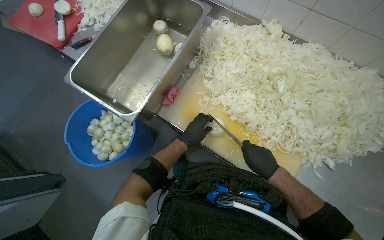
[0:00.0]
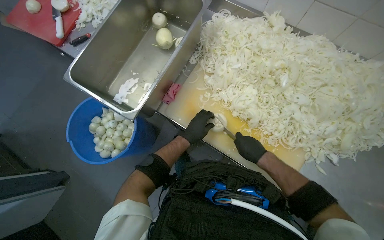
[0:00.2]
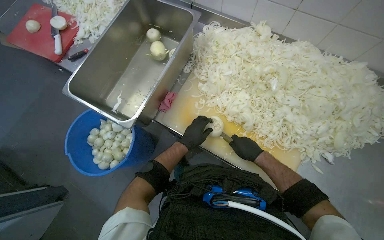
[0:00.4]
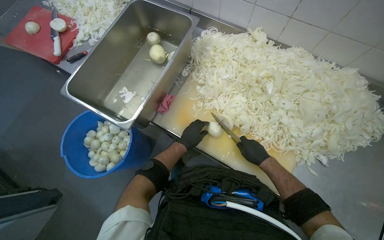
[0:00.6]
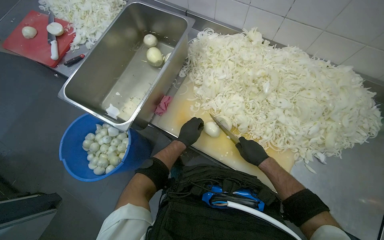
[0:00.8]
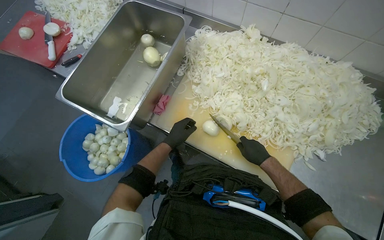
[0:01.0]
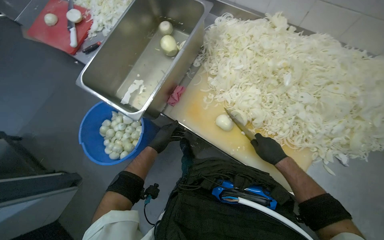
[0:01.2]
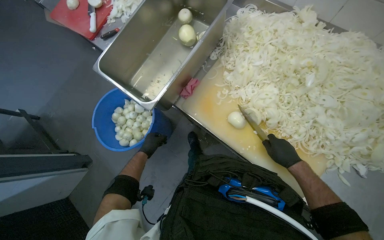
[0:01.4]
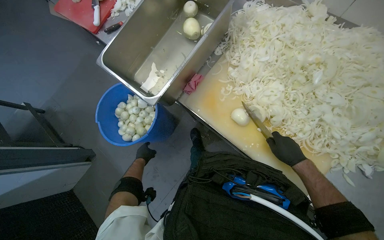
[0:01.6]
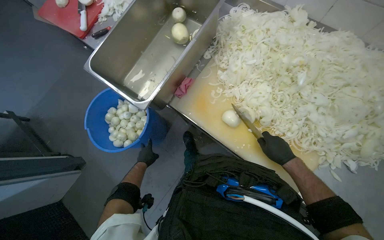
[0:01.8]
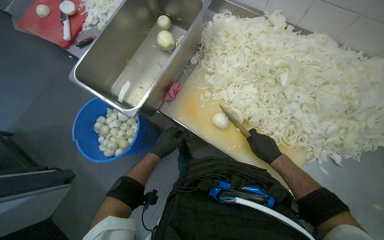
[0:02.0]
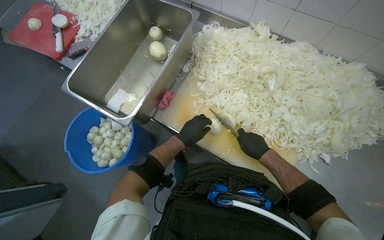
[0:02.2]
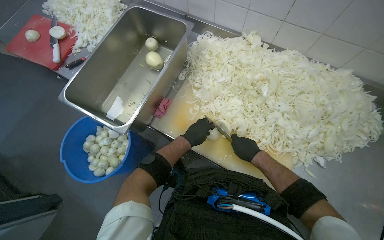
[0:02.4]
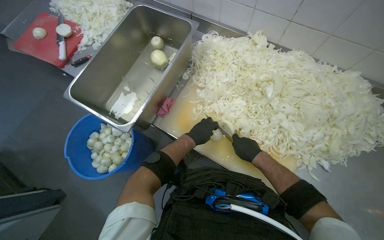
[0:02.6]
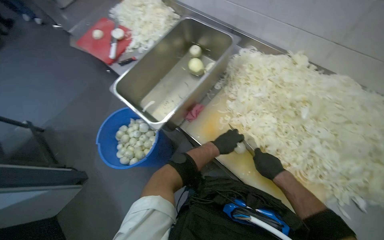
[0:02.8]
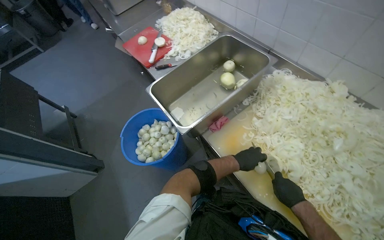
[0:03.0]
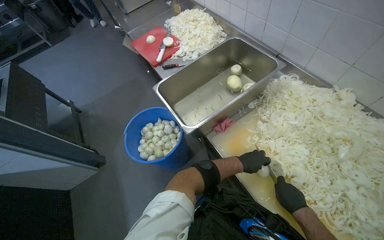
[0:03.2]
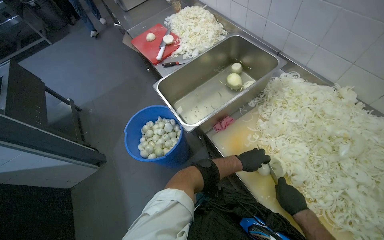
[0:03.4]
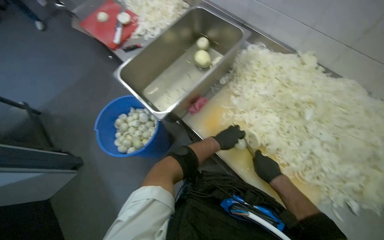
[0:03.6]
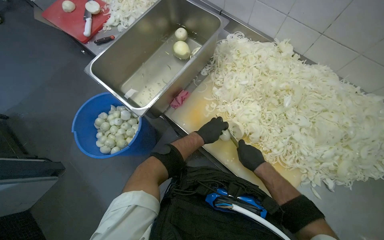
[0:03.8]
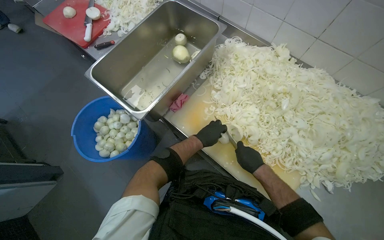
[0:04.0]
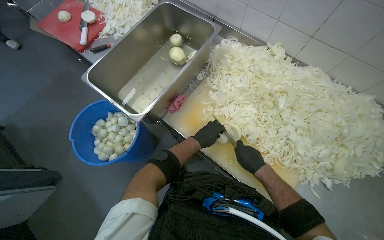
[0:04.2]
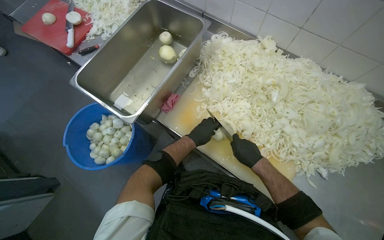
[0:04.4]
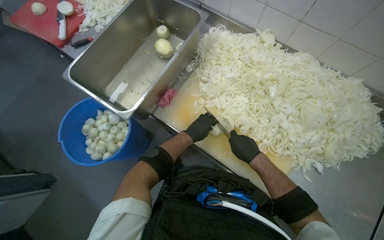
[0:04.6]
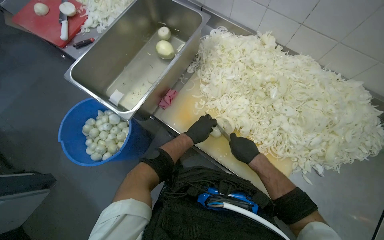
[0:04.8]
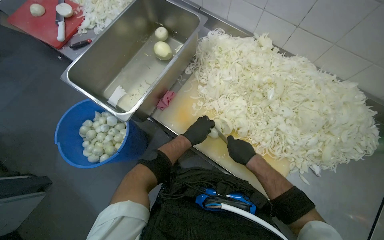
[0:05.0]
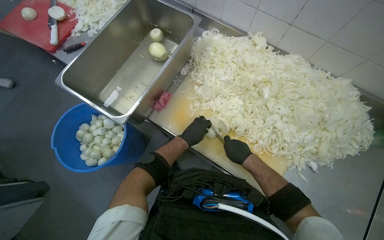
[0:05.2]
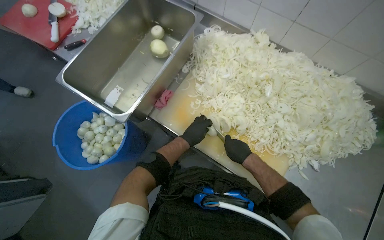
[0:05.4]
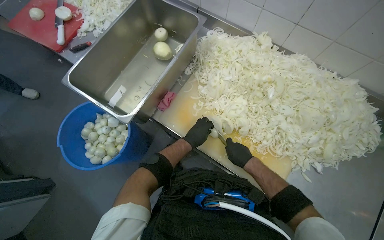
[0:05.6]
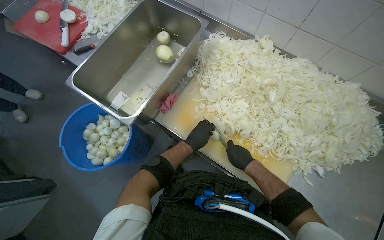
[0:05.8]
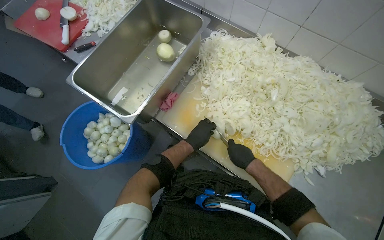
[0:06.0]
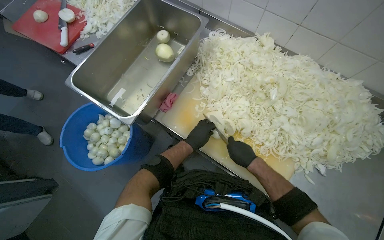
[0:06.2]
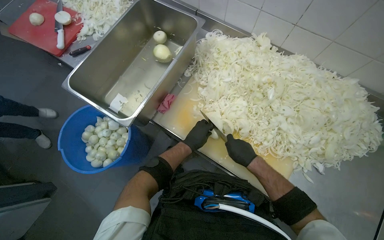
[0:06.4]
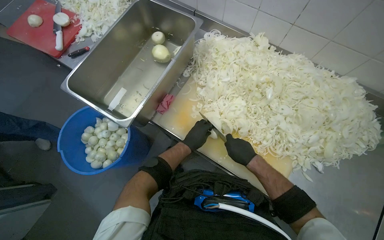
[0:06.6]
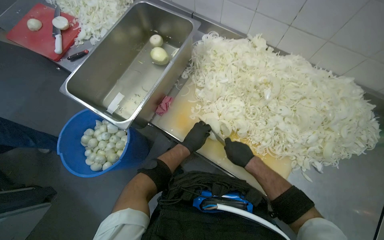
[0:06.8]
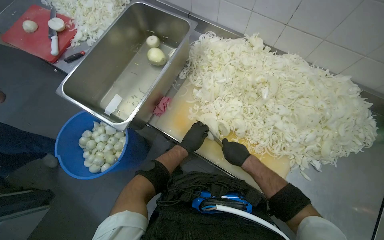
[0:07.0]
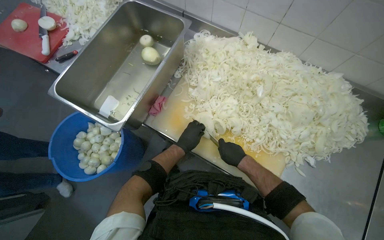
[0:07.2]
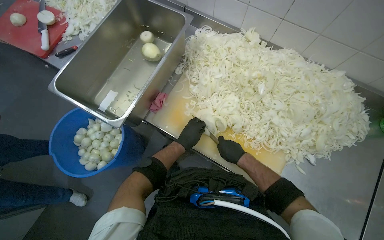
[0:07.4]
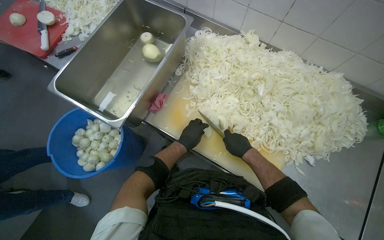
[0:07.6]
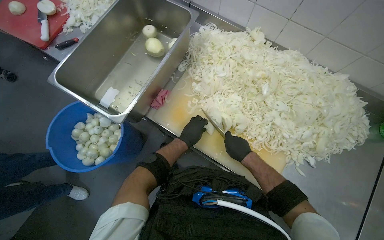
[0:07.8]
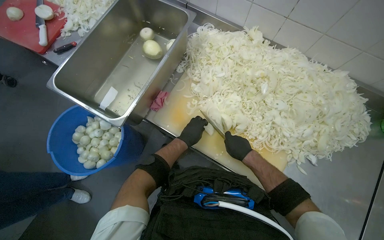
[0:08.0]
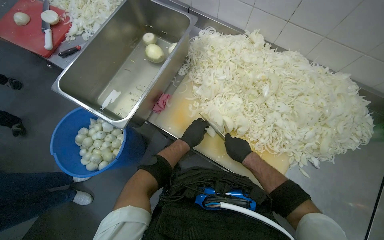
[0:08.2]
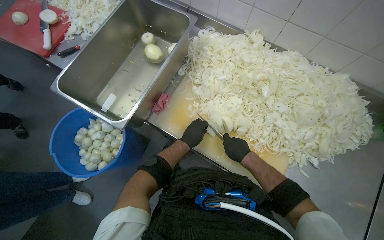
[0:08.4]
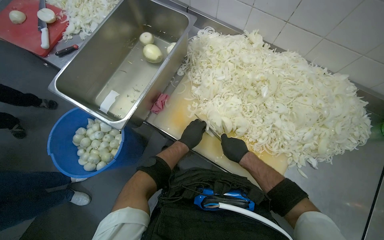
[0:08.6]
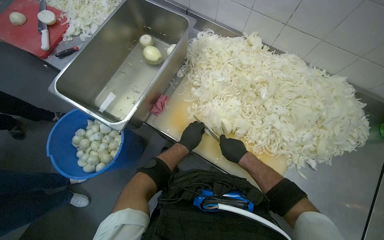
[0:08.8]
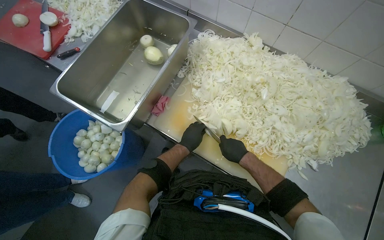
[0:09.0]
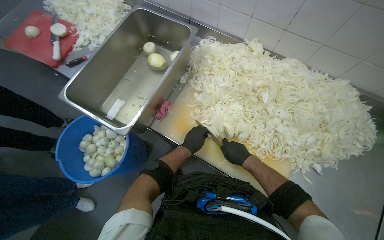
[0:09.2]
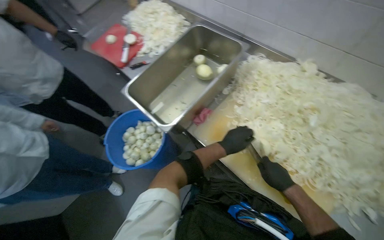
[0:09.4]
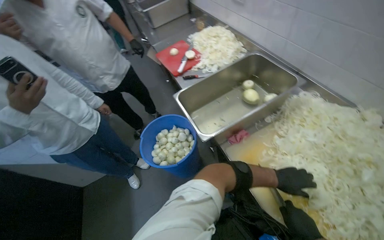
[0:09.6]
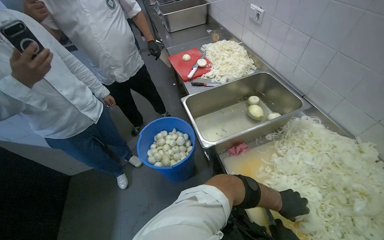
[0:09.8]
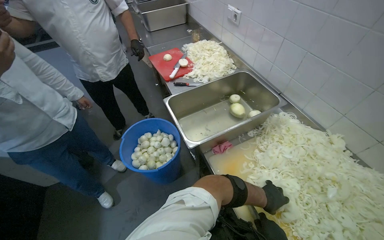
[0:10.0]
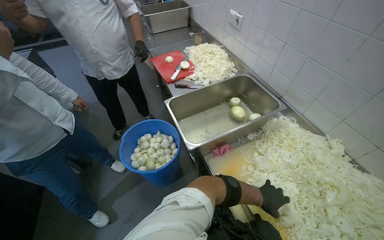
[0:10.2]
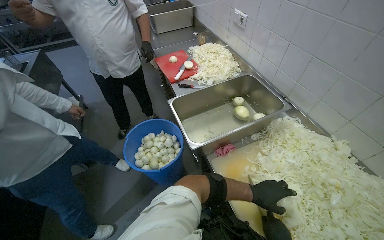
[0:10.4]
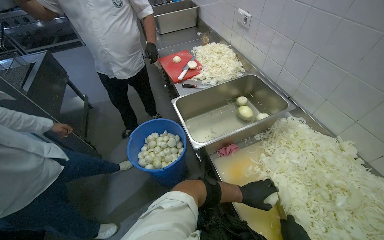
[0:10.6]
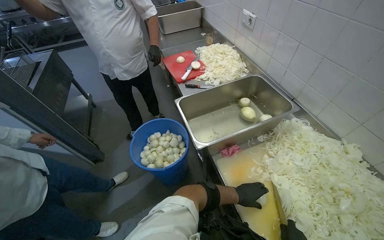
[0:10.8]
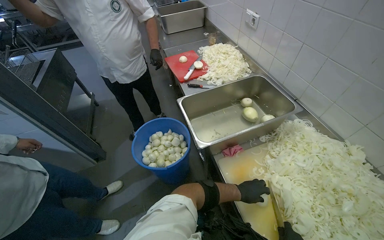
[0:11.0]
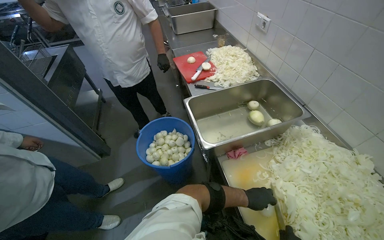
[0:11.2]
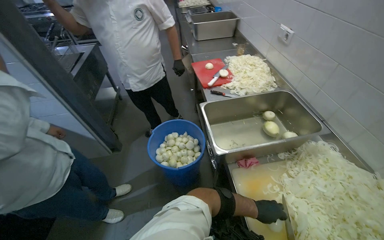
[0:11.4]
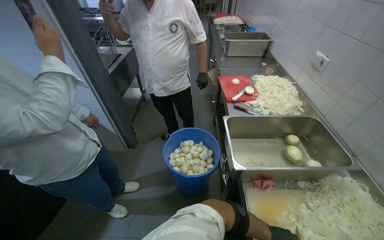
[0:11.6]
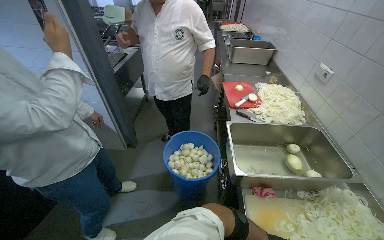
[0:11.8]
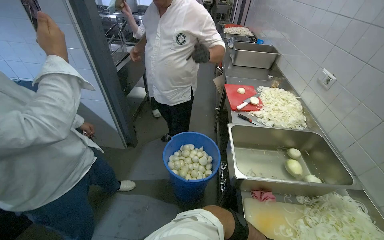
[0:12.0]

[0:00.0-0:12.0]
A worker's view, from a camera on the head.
Job: preparing food.
The whole recording: Slicing onions on cutting board. The worker slices onions into thin rings on a cutting board.
0.0 to 1.6 s: The left hand shifts roughly 35 cm to the left and down the picture.
1.6 to 3.0 s: The wearer looks some 15 degrees further upward.
3.0 to 4.4 s: The head turns to the right by about 20 degrees.
4.4 to 9.0 s: The hands stay close to where they were, moving slightly.
9.0 to 10.4 s: The wearer's head swings roughly 40 degrees to the left. The camera pitches upward, by approximately 15 degrees.
10.4 to 12.0 s: The wearer's head swings about 30 degrees to the left.

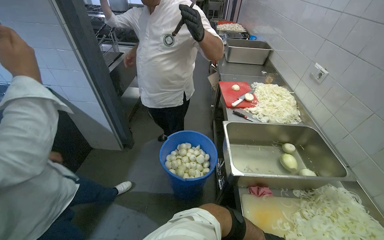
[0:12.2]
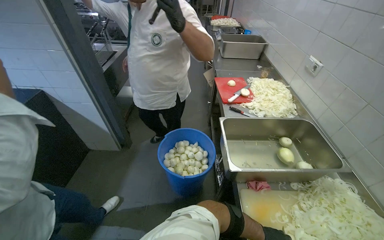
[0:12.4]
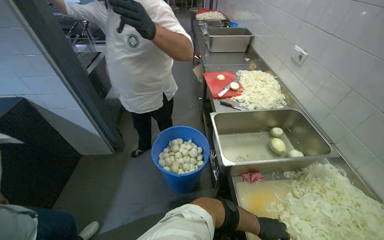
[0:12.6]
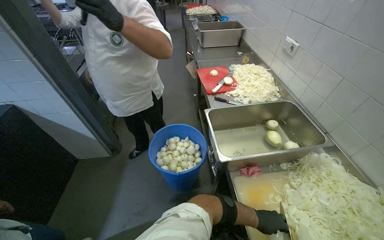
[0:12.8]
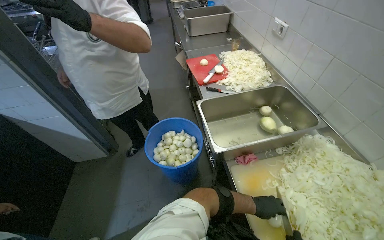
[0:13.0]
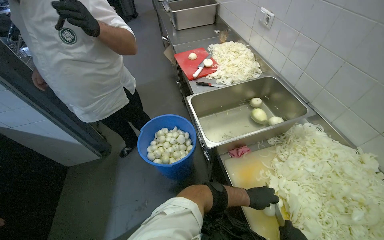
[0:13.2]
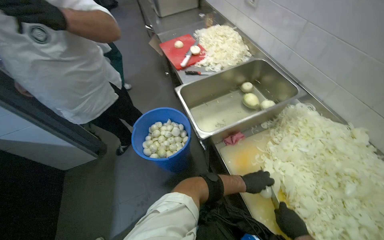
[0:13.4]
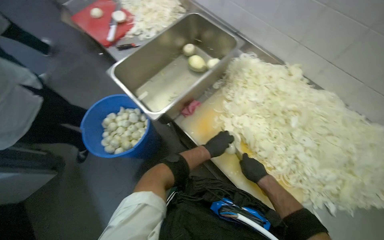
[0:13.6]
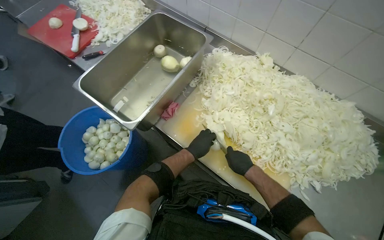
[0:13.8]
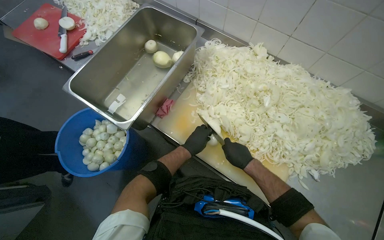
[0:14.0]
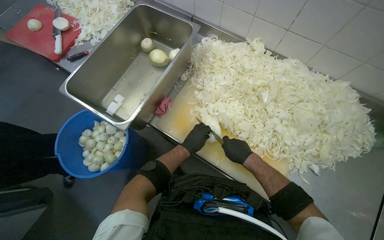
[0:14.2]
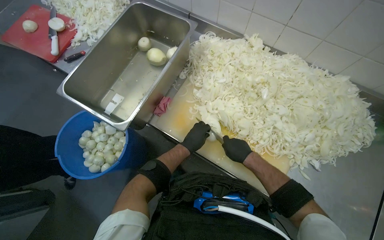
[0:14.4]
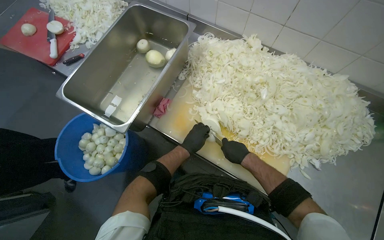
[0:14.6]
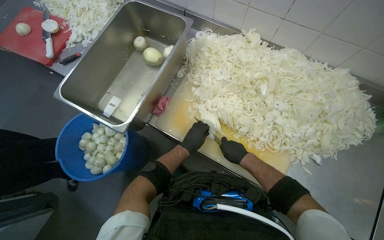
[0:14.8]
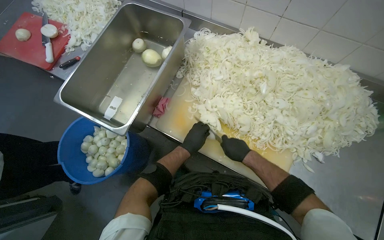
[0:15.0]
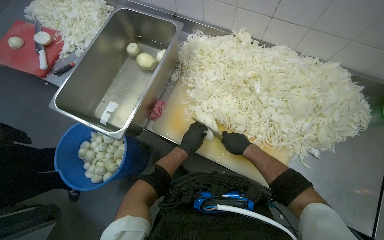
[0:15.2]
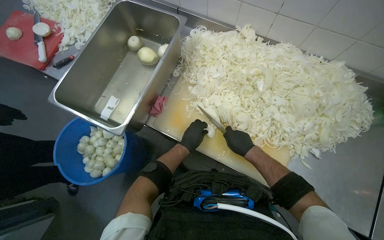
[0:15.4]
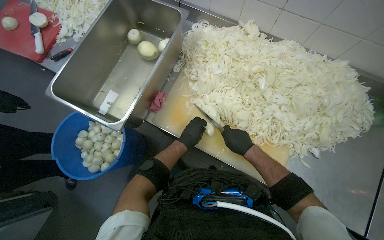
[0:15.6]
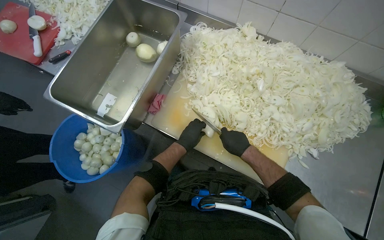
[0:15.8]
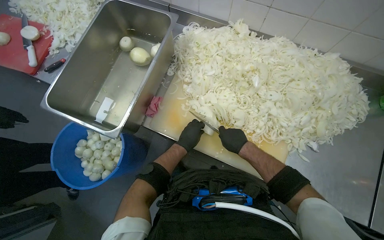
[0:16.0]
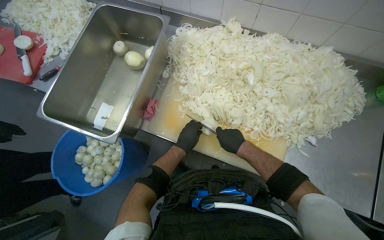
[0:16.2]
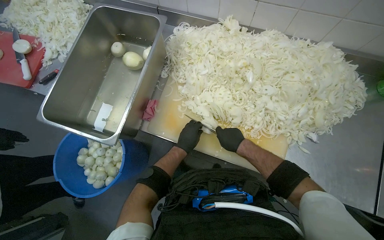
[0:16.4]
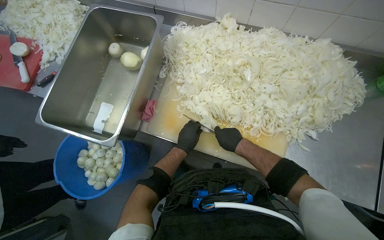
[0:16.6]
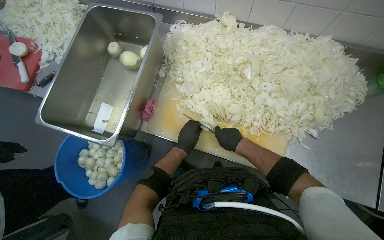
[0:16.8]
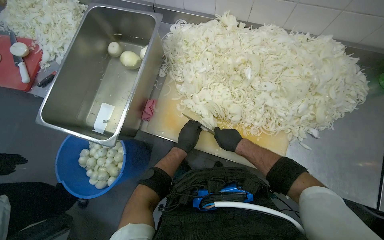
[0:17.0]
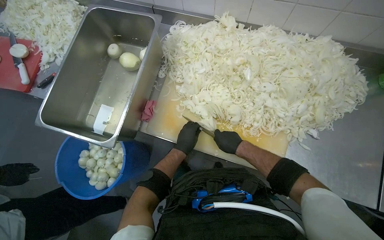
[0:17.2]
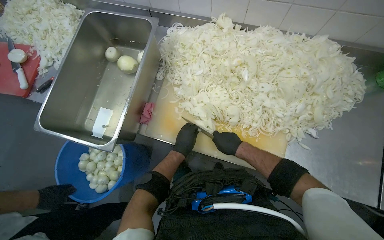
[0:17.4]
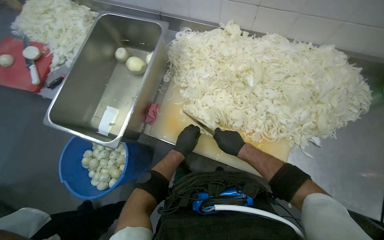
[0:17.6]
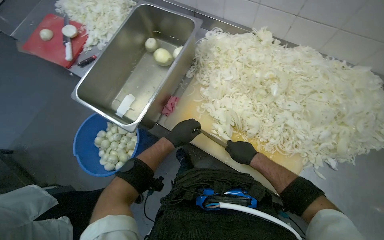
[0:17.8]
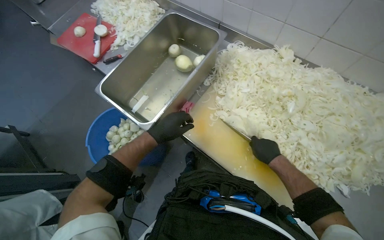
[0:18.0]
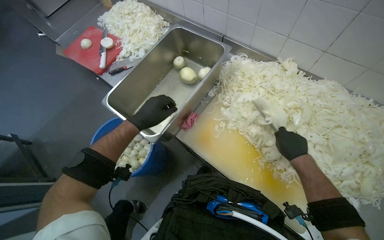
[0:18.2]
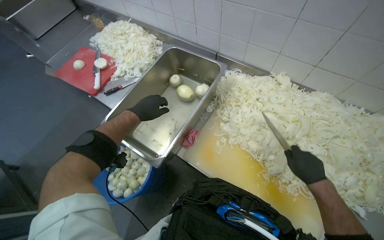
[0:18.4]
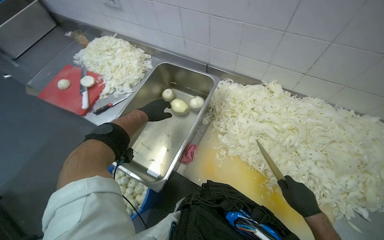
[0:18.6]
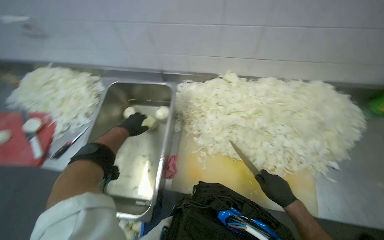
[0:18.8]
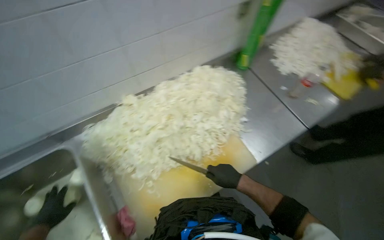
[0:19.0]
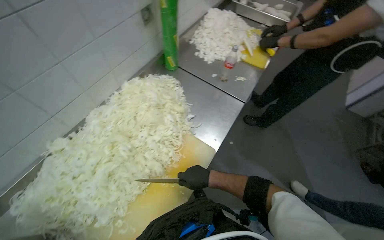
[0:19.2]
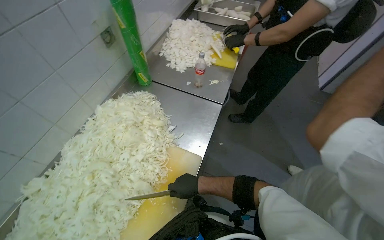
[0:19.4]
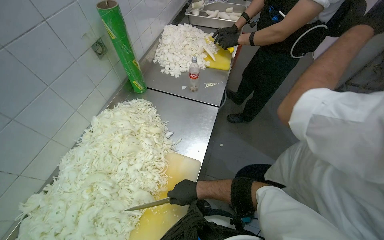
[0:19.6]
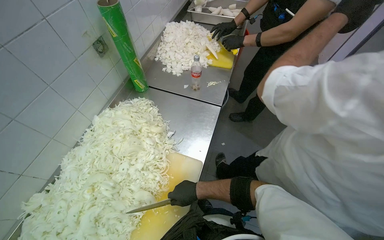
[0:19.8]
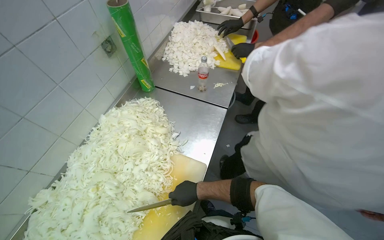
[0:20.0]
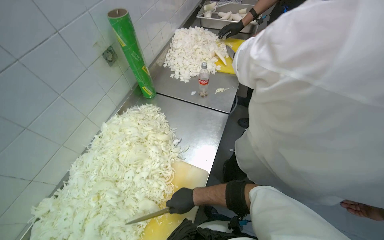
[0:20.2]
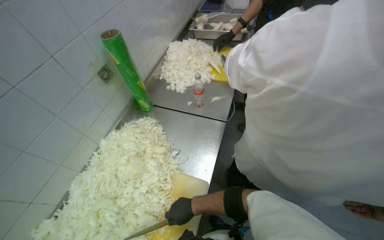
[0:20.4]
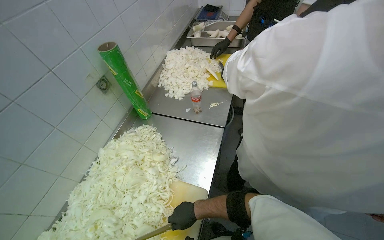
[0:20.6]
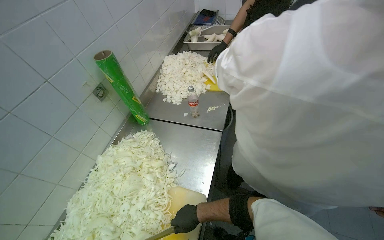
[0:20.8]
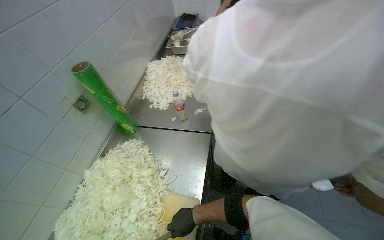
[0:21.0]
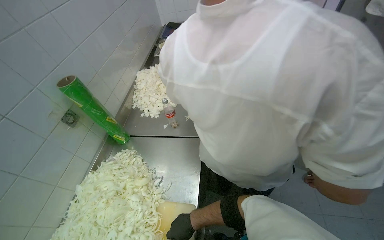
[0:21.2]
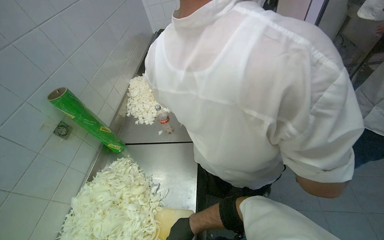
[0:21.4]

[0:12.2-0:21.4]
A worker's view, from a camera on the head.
Job: preparing food.
The whole recording: Slicing onions on cutting board. The worker slices onions into thin rings on a cutting board.
12.2 to 13.8 s: The head rotates some 55 degrees to the right. The camera pitches downward, by roughly 25 degrees.
13.8 to 15.2 s: The hands work in one place, with small movements.
15.2 to 16.8 s: The hands stay close to where they were, moving slightly.
16.8 to 18.4 s: The left hand travels to the left, up the picture and nearer to the camera by about 40 cm.
18.4 to 19.8 s: The head rotates approximately 105 degrees to the right.
